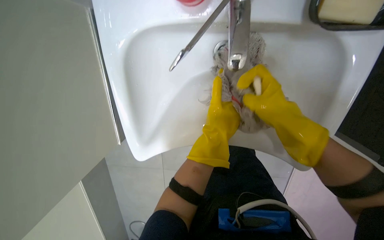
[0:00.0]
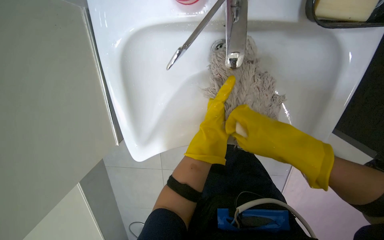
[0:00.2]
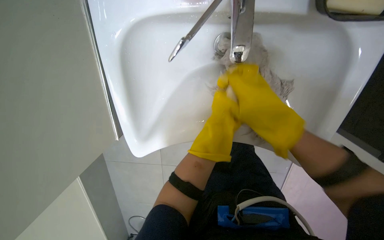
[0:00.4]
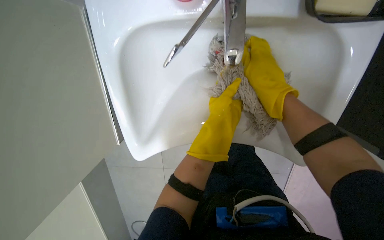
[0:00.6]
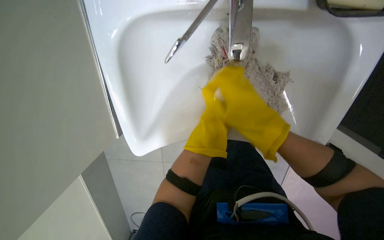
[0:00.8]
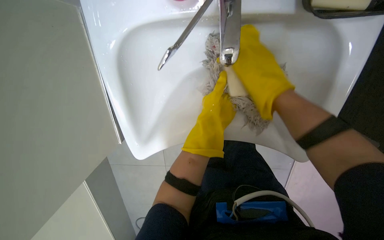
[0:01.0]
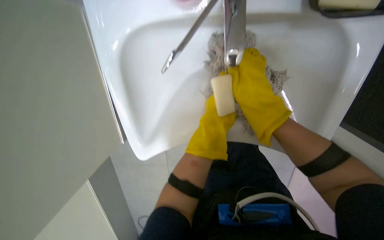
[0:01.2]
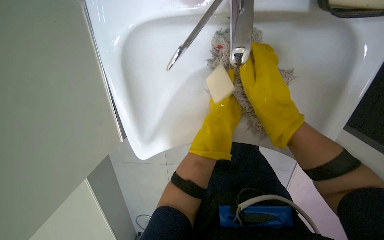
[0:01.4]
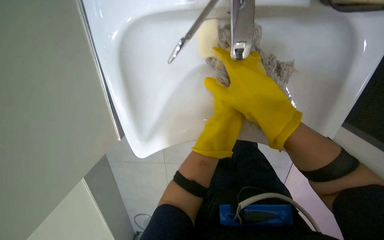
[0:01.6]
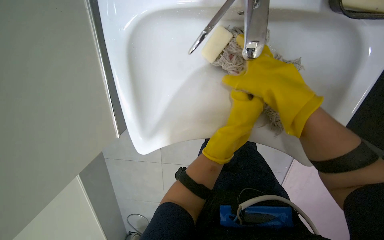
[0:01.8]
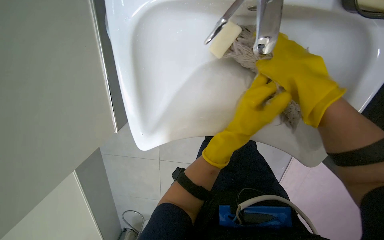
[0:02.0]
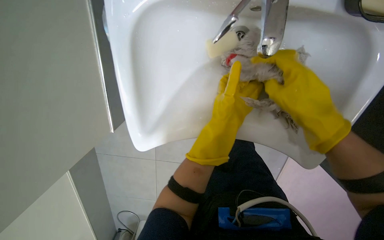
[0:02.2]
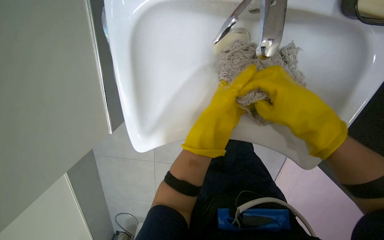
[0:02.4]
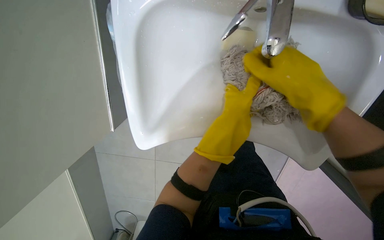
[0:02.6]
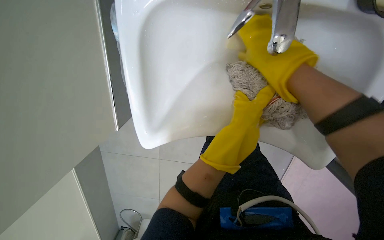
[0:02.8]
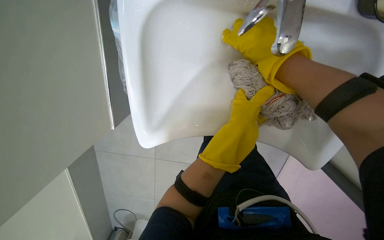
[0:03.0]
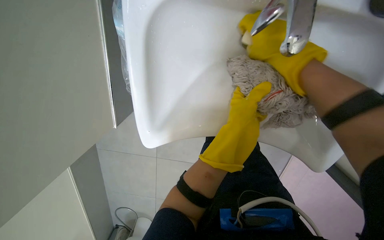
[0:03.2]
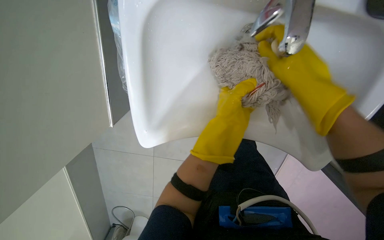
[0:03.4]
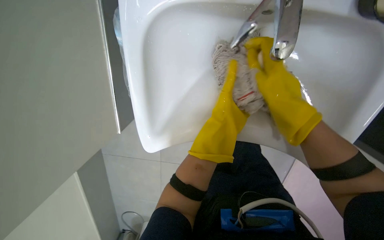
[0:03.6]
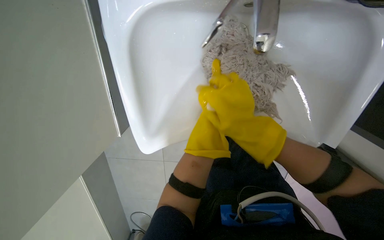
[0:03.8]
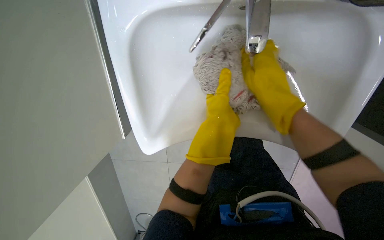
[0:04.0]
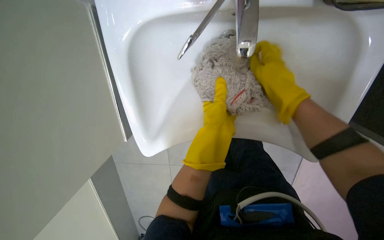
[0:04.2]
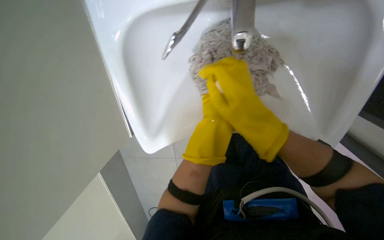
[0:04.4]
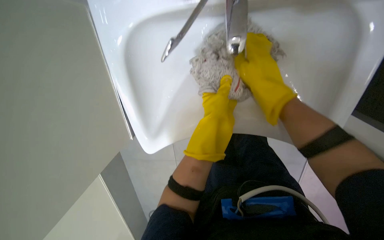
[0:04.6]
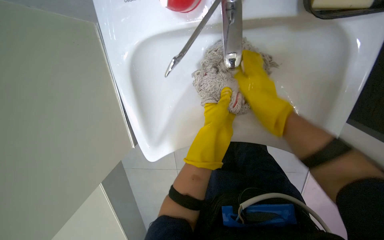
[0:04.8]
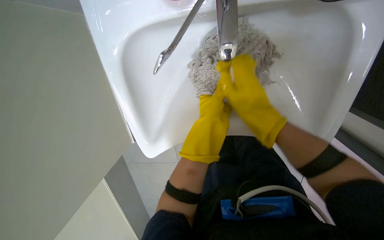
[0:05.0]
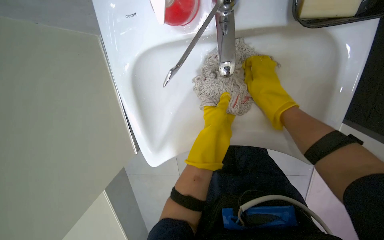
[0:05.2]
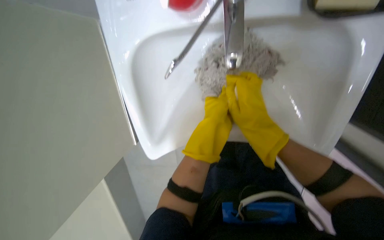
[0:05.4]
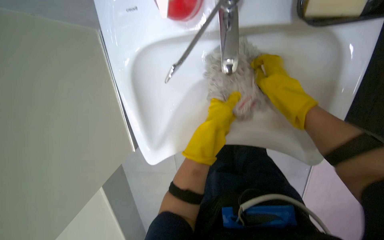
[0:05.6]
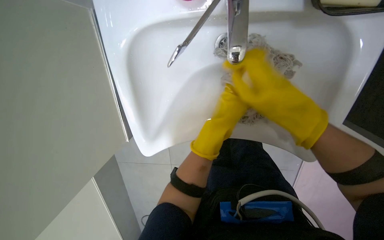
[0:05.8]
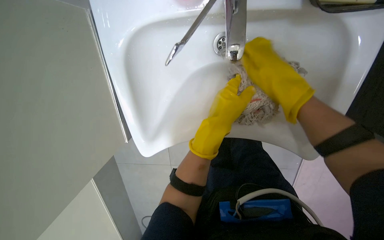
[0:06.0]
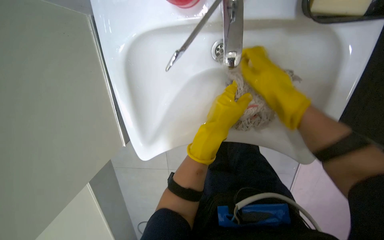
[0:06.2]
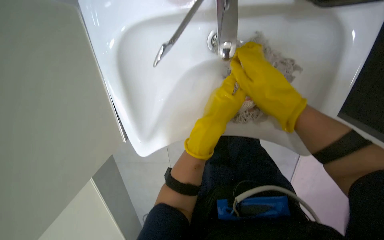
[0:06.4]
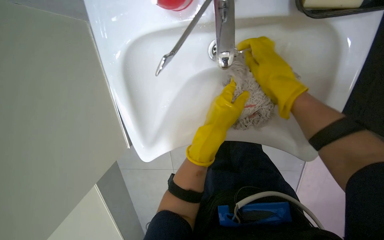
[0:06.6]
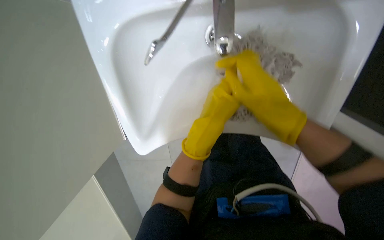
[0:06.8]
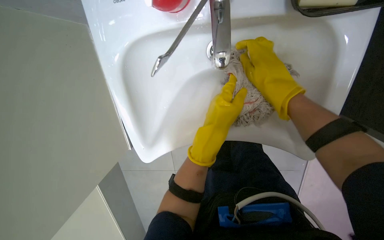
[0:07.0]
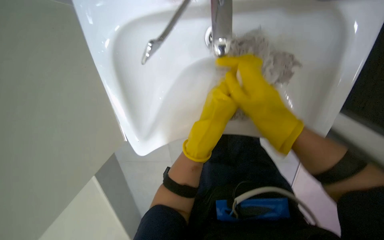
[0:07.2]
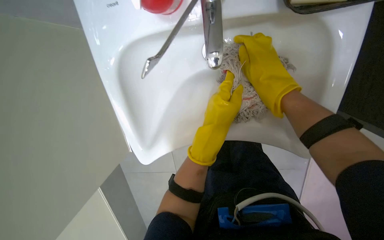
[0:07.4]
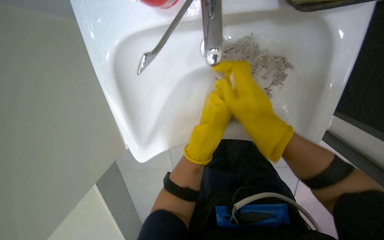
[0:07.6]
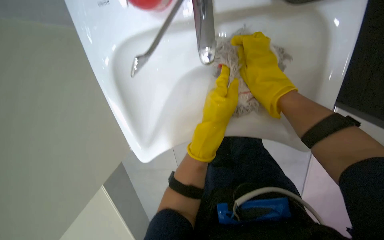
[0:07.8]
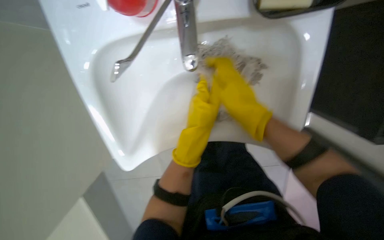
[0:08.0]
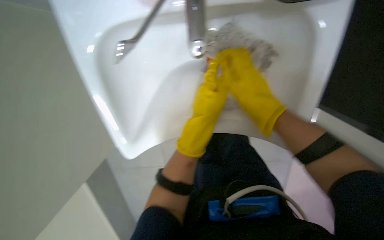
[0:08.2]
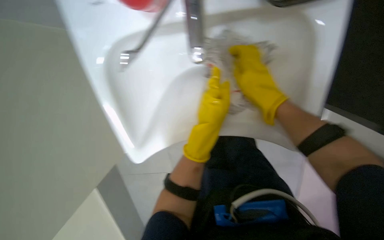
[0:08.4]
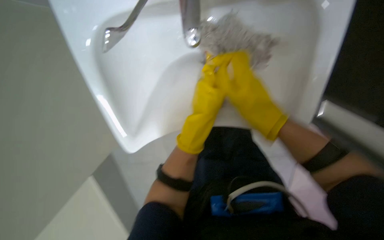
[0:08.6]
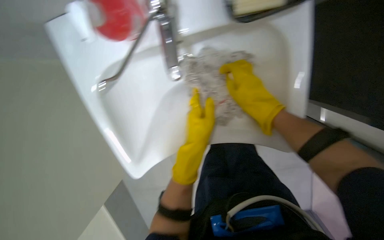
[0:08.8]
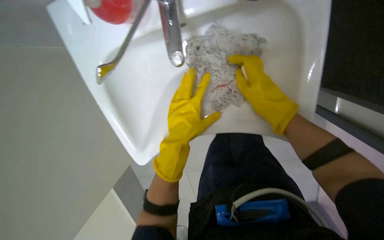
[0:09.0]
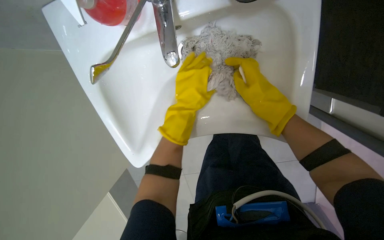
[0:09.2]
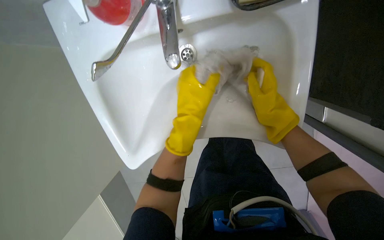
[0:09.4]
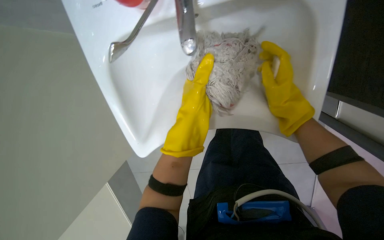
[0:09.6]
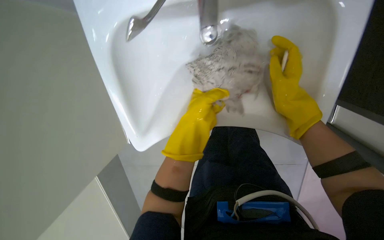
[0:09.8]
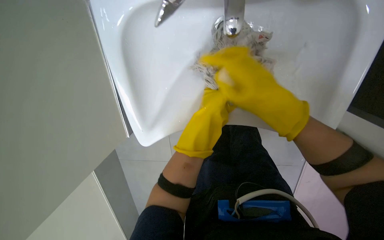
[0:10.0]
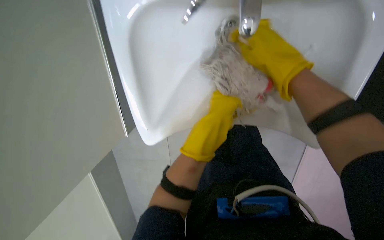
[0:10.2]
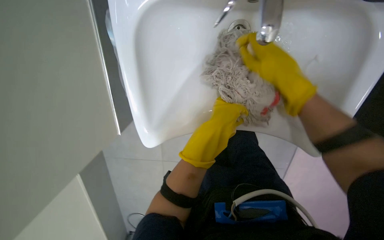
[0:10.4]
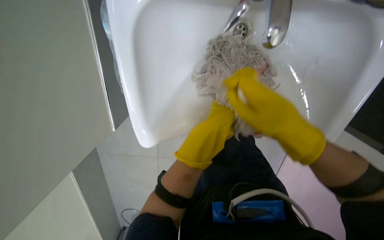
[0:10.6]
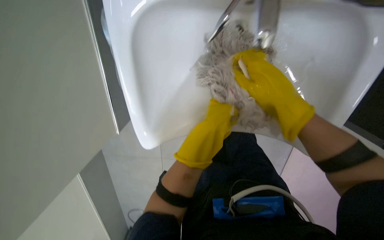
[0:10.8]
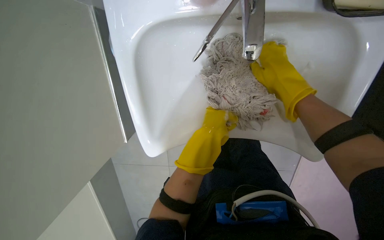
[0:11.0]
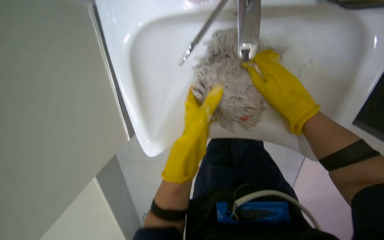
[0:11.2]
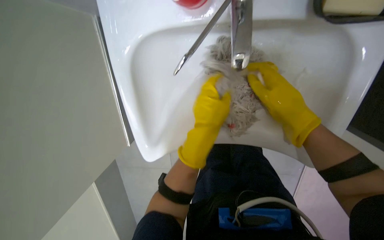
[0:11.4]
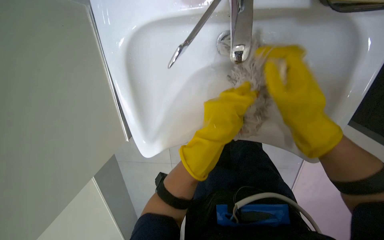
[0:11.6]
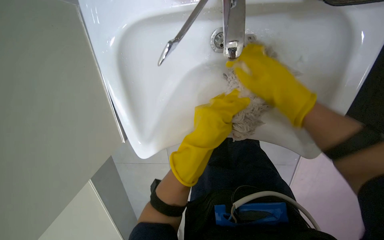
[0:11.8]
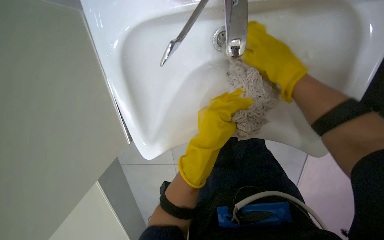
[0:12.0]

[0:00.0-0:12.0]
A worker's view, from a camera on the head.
Job: preparing cleaning supplies.
The whole recording: Cleaning mop head in sink. The worker cleans the mop head in the sink using soap and water.
0:00.0 to 0:01.6: The right hand is displaced nearer to the camera and to the left by about 10 cm.
0:01.6 to 0:03.0: The right hand is displaced up the picture by about 15 cm.
0:03.0 to 0:04.4: The right hand moves down the picture, some 15 cm.
0:09.0 to 0:10.4: The right hand travels up the picture by approximately 10 cm.
0:10.4 to 0:12.0: The view tips upward by roughly 15 degrees. The left hand swings nearer and farther, about 10 cm each way, with 2 reversals; the right hand moves up and down the picture over approximately 15 cm, changing direction 3 times.

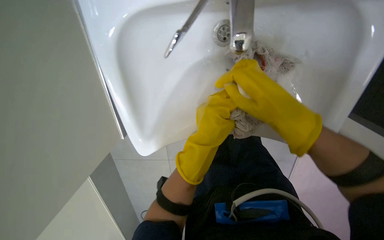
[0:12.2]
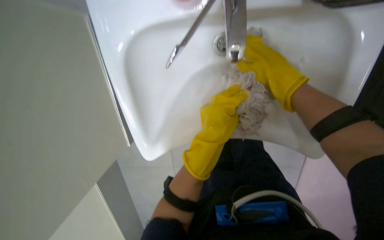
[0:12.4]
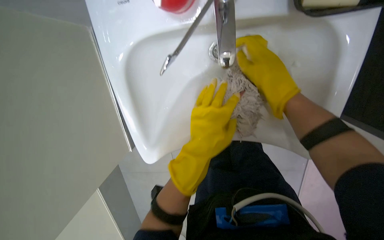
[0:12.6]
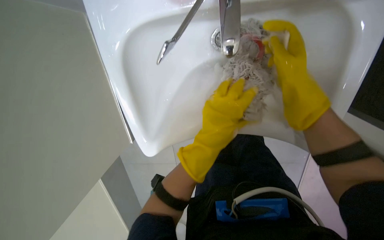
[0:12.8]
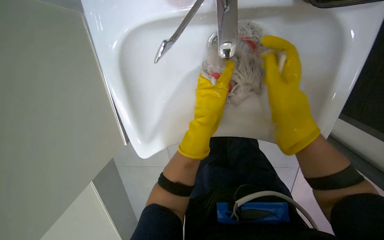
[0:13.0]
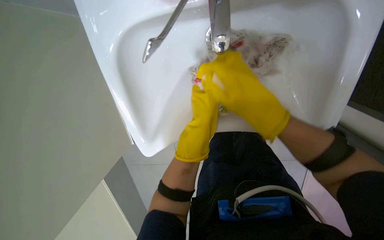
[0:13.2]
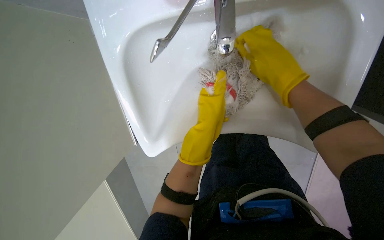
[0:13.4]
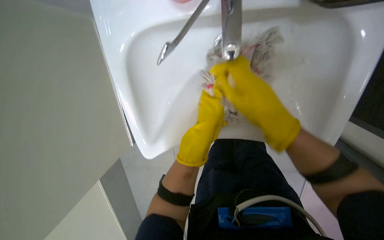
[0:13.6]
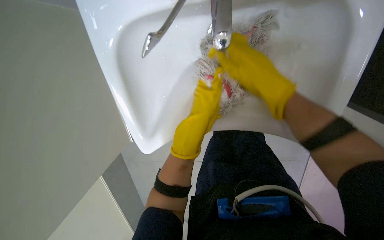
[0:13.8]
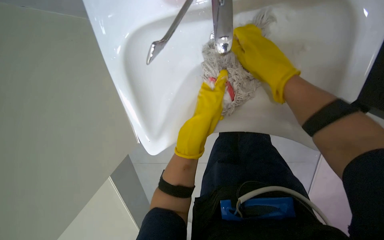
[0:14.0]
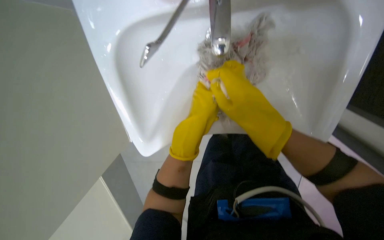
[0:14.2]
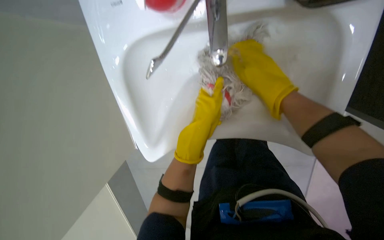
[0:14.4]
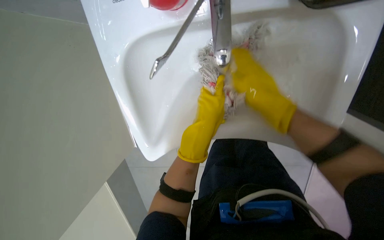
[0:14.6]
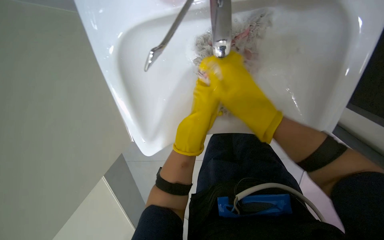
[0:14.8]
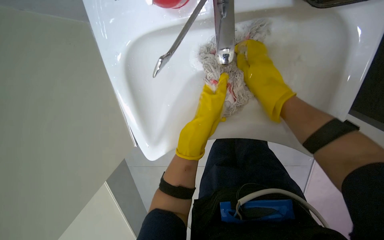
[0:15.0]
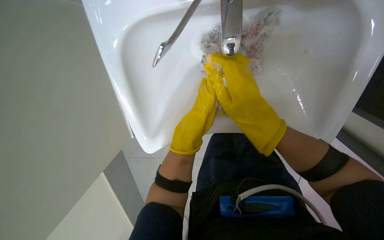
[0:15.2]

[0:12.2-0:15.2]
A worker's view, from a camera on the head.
Job: preparing cleaning supplies.
The whole recording: Cleaning mop head in sink. The worker cleans the mop head in the sink using soap and water.
0:12.2 to 0:13.8: The left hand moves nearer and farther over about 10 cm, changing direction 2 times.
0:13.8 to 0:15.2: The hands stay close to where they were, moving slightly.

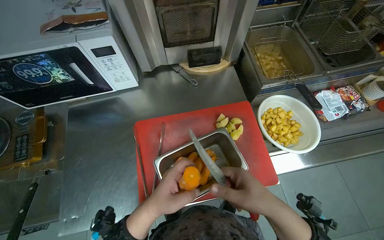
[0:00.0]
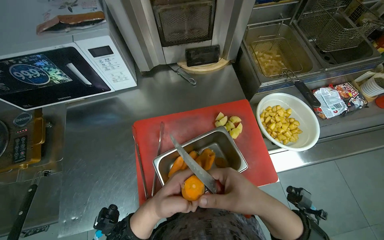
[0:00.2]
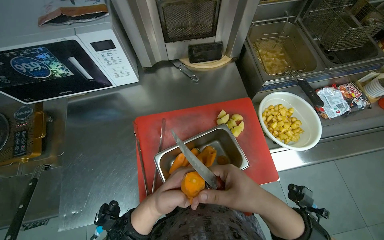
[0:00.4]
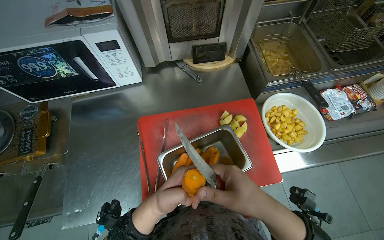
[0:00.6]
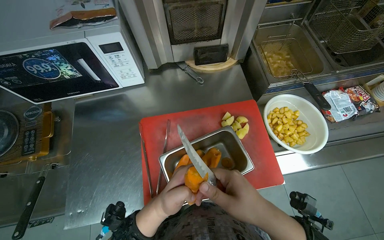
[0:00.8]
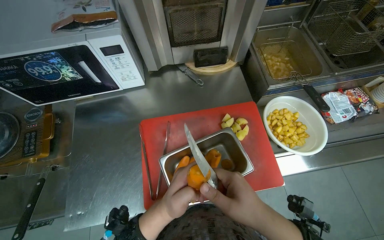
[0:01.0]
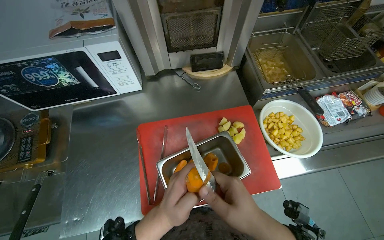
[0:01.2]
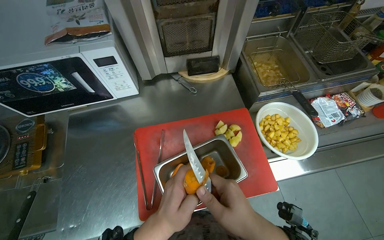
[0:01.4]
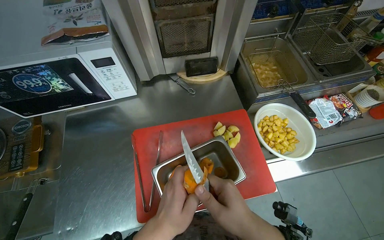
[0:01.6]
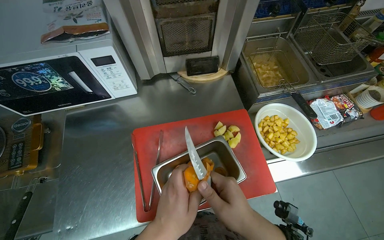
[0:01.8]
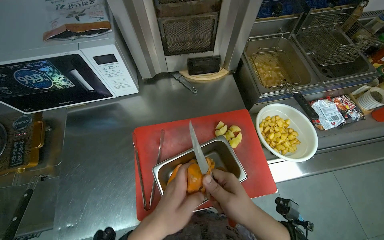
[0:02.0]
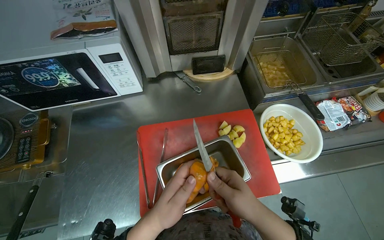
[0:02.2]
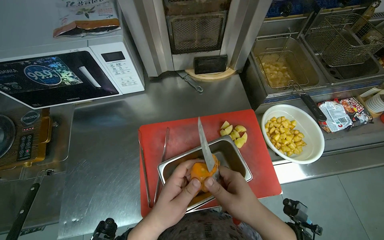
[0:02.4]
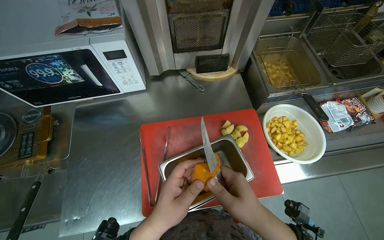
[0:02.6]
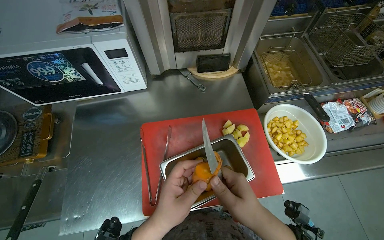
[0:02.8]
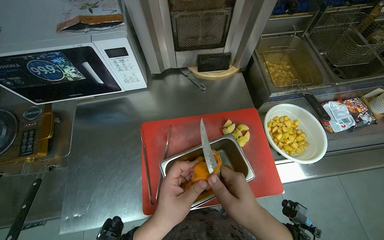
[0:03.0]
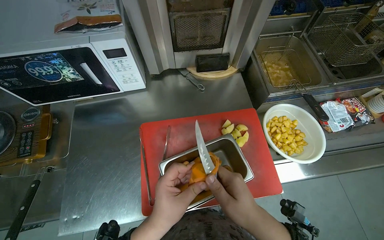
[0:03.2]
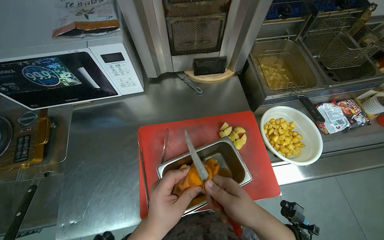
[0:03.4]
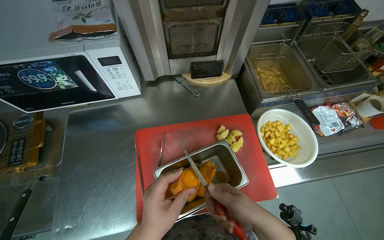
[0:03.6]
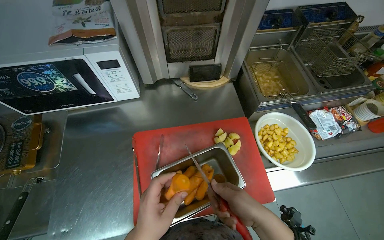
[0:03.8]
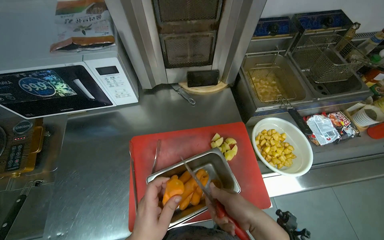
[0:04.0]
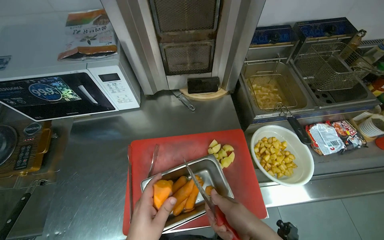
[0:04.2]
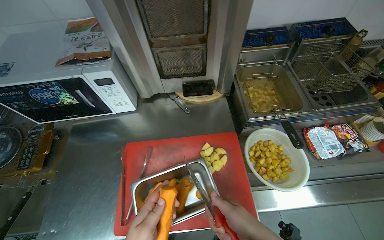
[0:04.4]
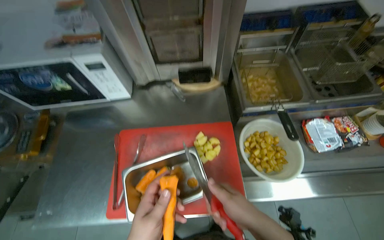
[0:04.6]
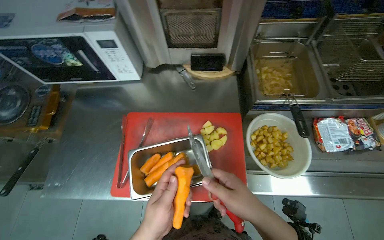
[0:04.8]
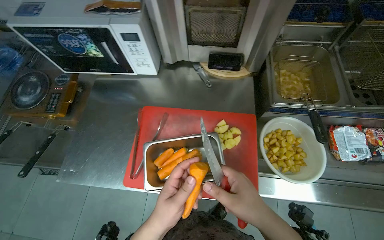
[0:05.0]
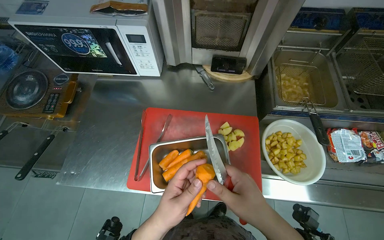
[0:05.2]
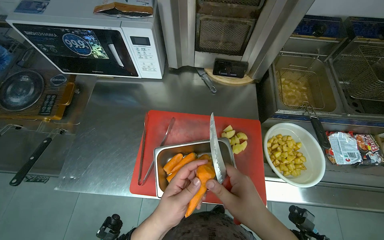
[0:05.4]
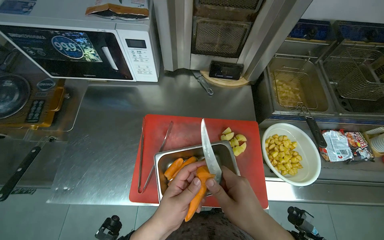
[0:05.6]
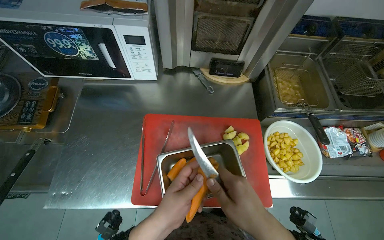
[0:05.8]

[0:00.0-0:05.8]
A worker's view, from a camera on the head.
Job: preparing food.
The whole recording: Peeling carrots. The worker peels carrots using a knife over a metal container.
0:01.4 to 0:02.8: The hands work in one place, with small movements.
